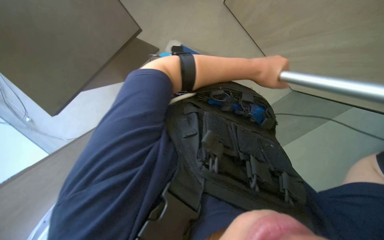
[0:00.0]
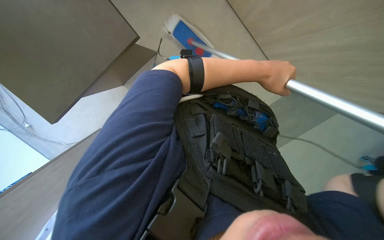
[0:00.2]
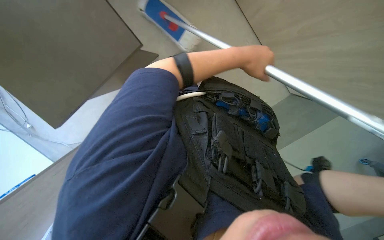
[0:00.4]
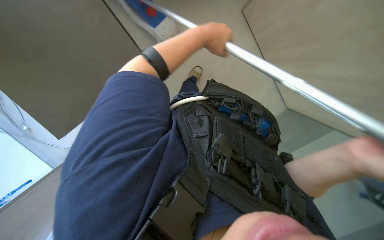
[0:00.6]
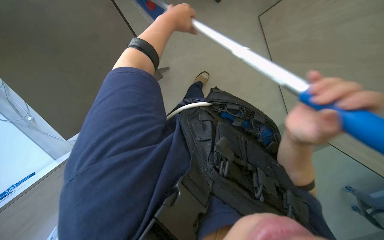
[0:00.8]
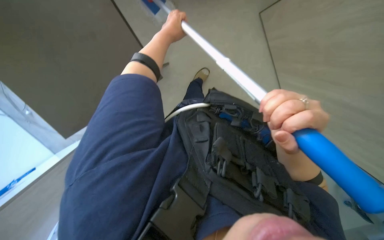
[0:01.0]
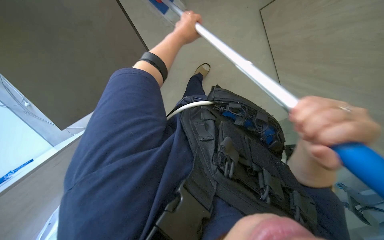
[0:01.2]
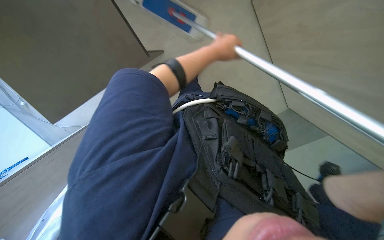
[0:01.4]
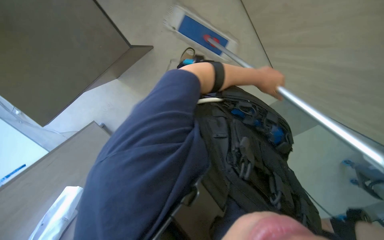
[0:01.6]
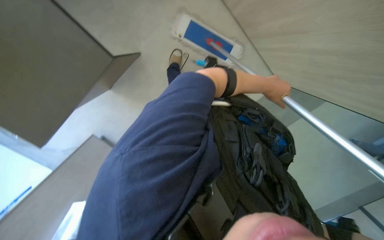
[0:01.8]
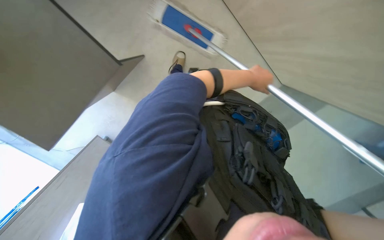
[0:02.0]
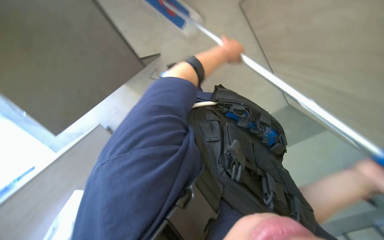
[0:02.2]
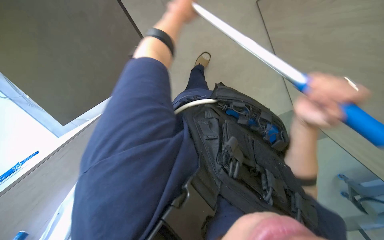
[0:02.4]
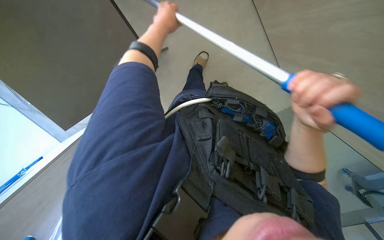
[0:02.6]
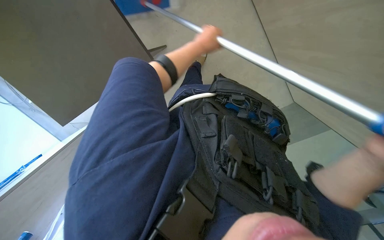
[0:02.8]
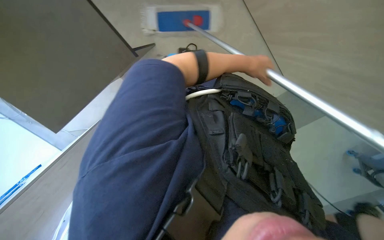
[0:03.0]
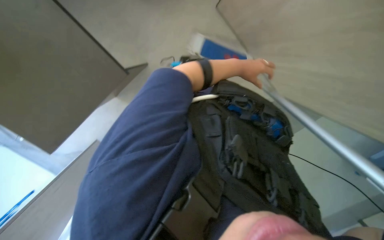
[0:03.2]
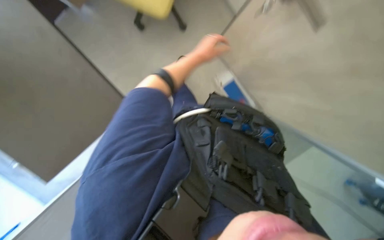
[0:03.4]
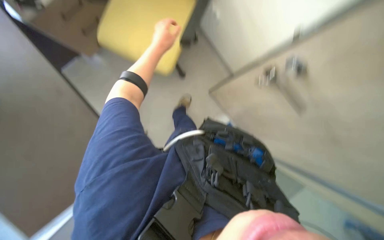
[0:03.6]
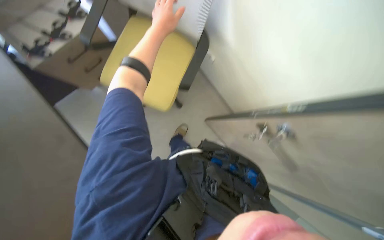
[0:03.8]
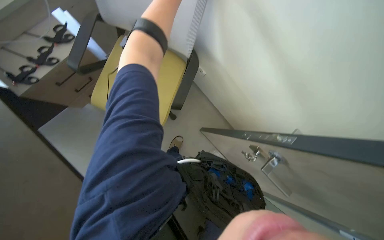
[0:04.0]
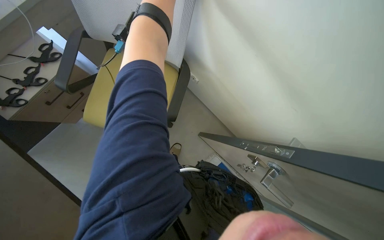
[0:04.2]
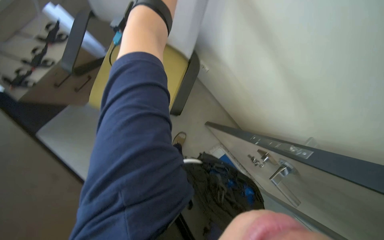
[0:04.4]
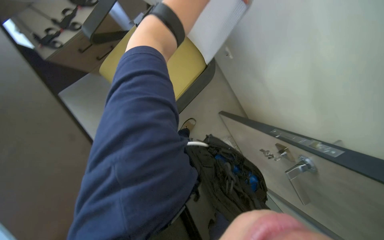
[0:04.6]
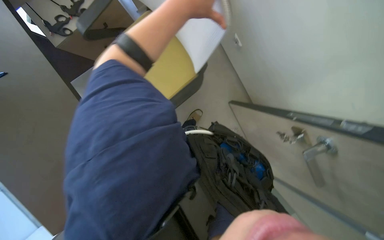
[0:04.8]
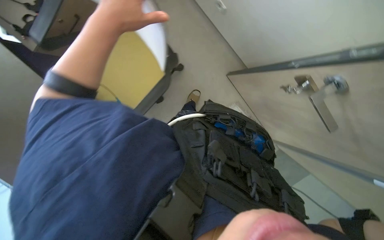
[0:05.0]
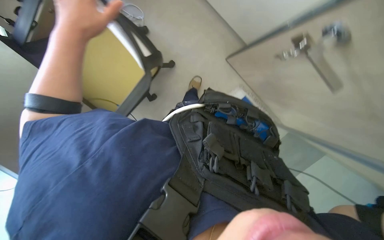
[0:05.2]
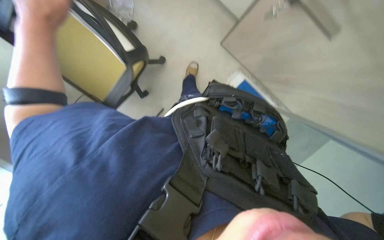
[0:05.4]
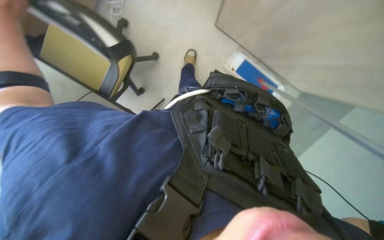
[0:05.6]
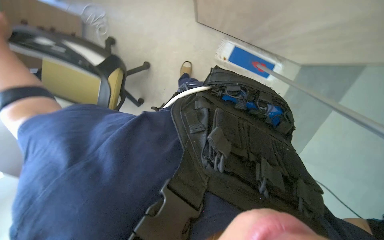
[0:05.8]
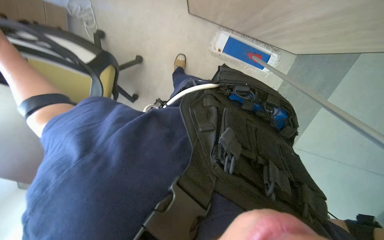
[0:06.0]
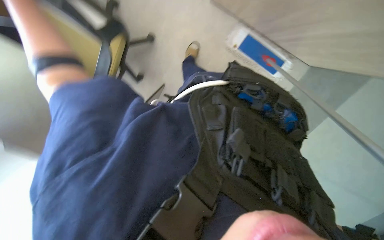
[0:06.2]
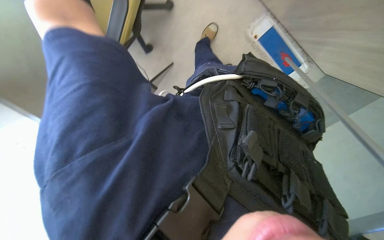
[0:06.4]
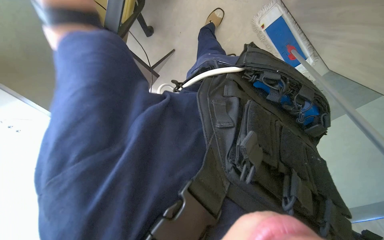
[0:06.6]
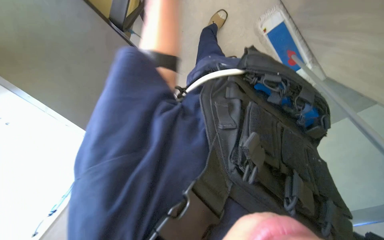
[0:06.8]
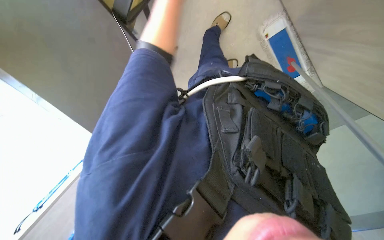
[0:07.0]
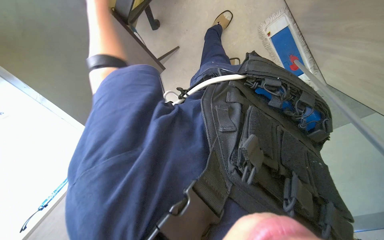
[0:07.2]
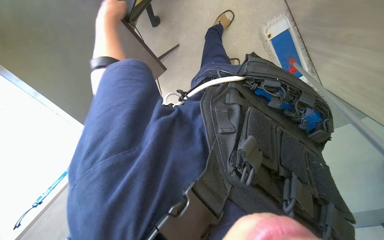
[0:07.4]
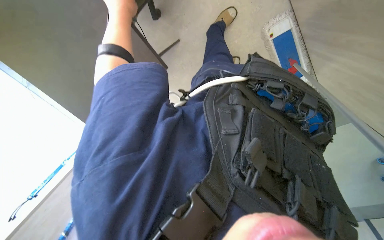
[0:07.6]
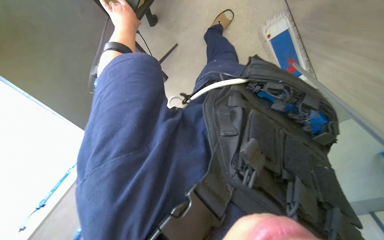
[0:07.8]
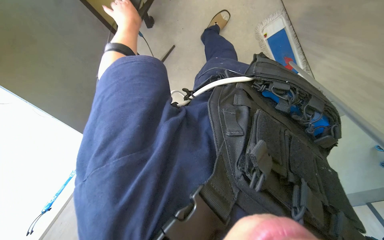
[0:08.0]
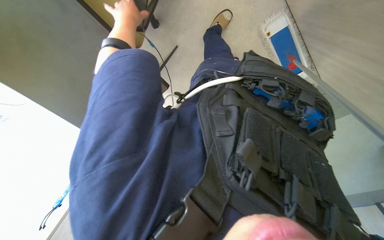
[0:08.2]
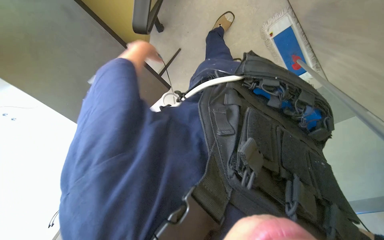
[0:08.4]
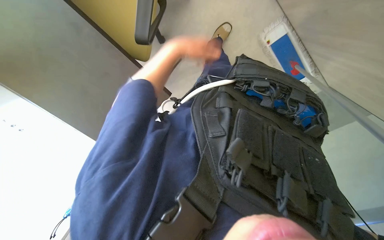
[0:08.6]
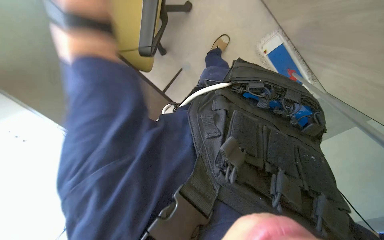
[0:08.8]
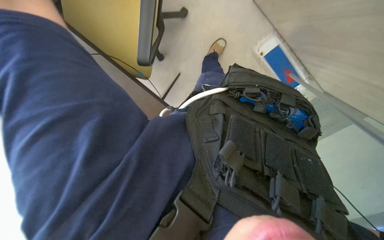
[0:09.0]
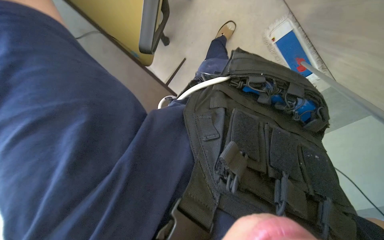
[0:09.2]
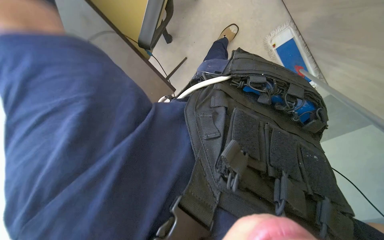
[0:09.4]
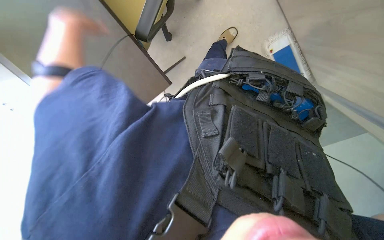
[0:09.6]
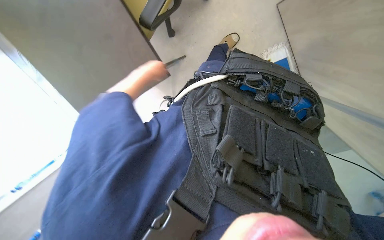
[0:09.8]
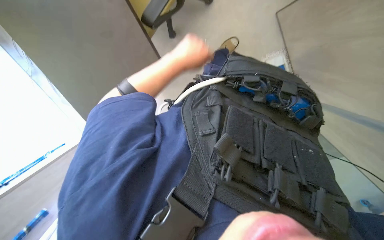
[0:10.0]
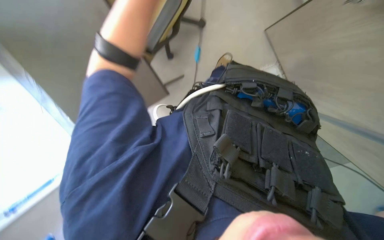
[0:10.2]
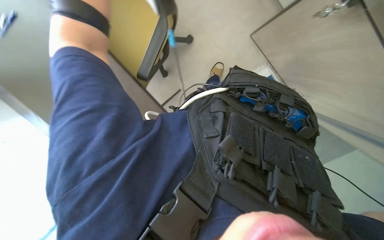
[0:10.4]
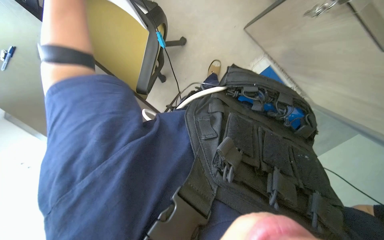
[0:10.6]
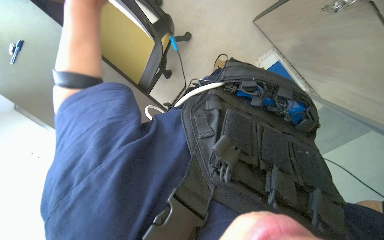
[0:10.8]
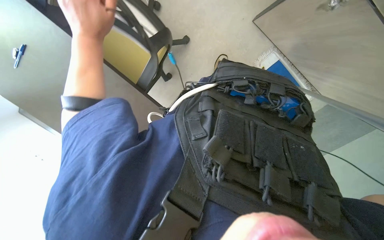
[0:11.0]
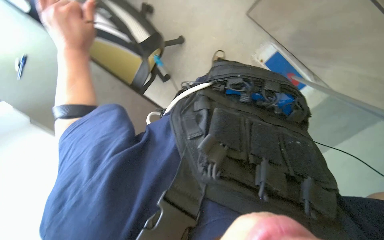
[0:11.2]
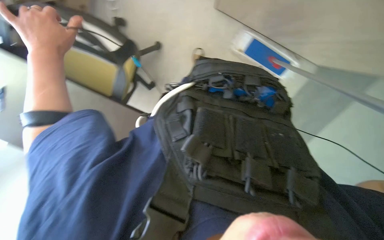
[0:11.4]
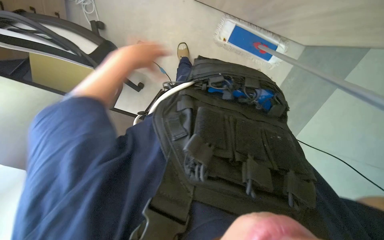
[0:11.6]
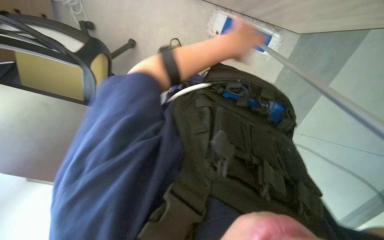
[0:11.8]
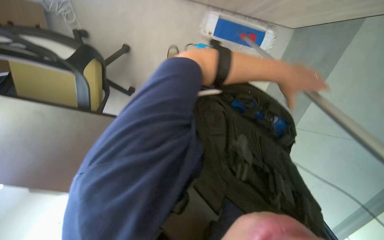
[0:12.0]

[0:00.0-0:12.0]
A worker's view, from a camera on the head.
Job: mopping floor.
The whole recording: Mopping office floor. The worker mops the office floor with a long-handled mop.
0:00.0 to 0:01.6: The left hand goes to the left and returns, roughly 25 cm each way.
0:01.6 to 0:03.0: The left hand goes to the left and returns, about 25 cm each way.
0:03.0 to 0:04.4: The wearer looks about 40 degrees further upward.
0:04.4 to 0:06.0: The view tilts some 25 degrees downward.

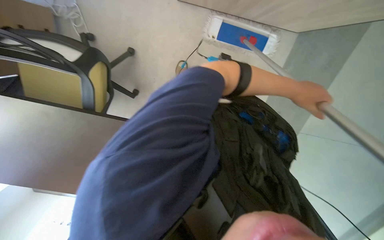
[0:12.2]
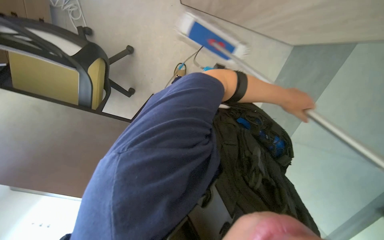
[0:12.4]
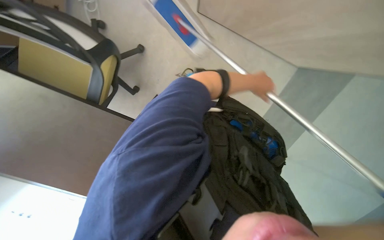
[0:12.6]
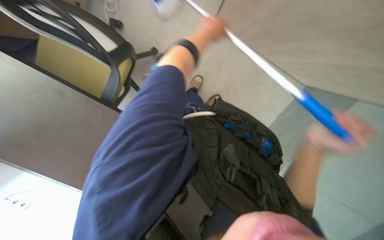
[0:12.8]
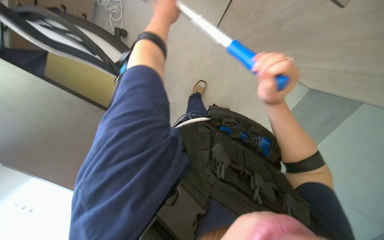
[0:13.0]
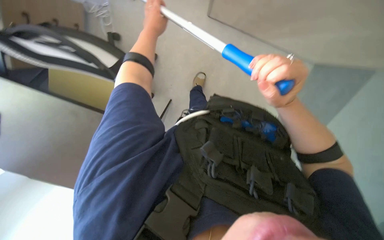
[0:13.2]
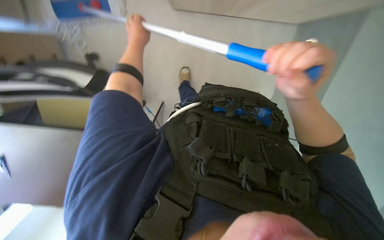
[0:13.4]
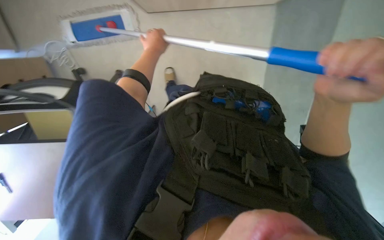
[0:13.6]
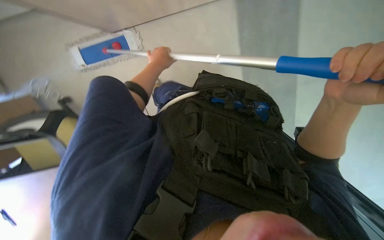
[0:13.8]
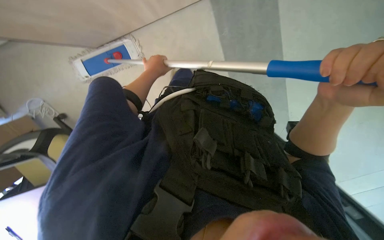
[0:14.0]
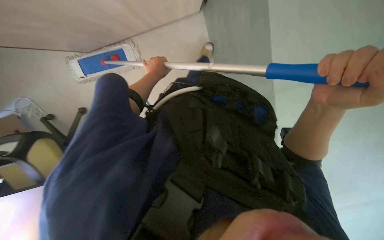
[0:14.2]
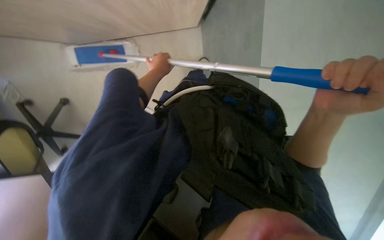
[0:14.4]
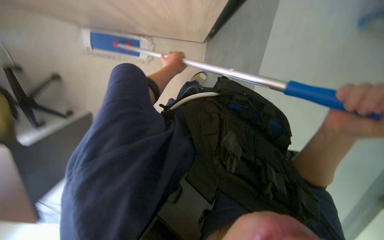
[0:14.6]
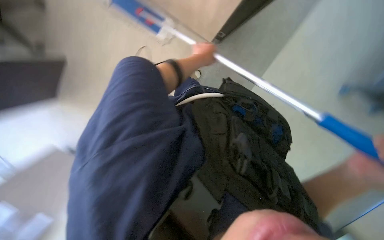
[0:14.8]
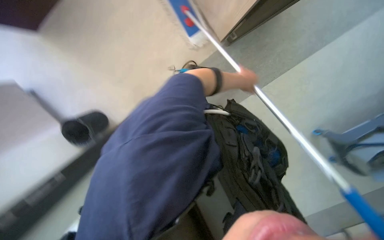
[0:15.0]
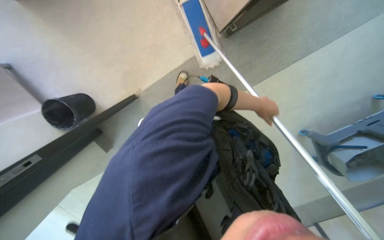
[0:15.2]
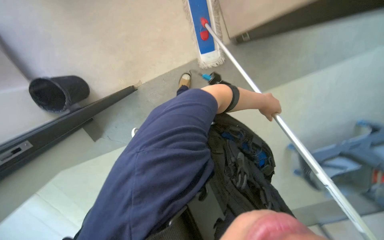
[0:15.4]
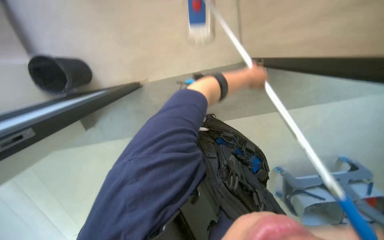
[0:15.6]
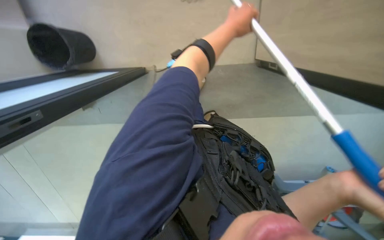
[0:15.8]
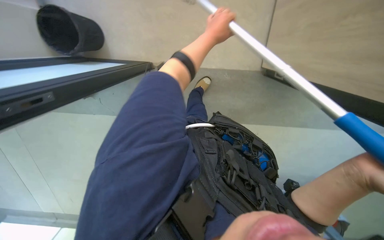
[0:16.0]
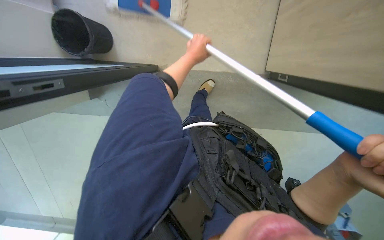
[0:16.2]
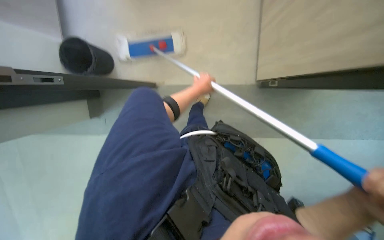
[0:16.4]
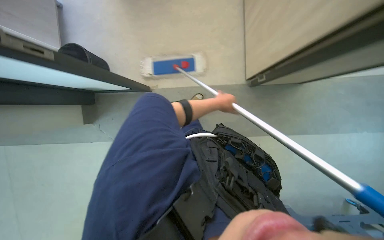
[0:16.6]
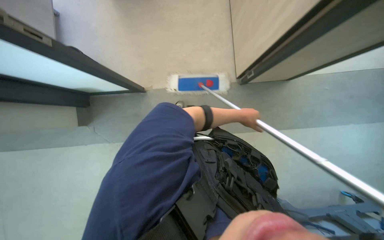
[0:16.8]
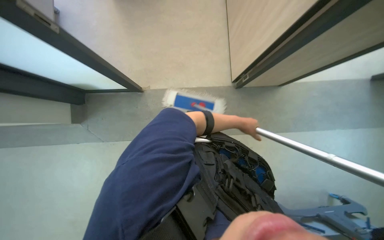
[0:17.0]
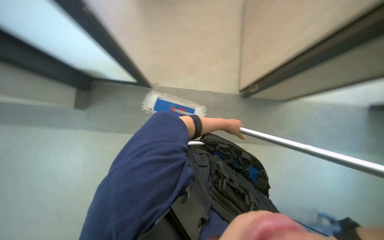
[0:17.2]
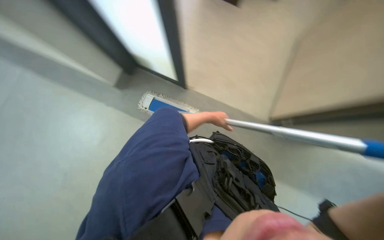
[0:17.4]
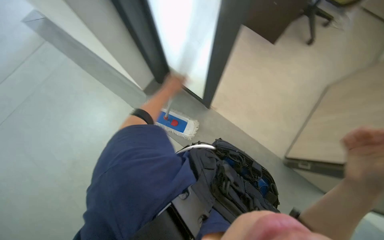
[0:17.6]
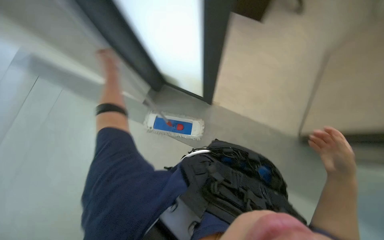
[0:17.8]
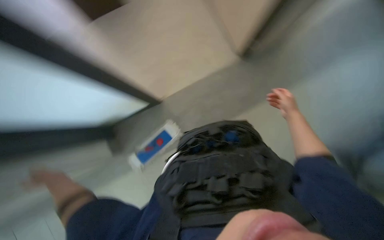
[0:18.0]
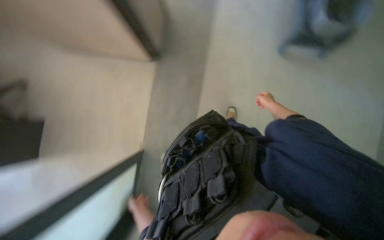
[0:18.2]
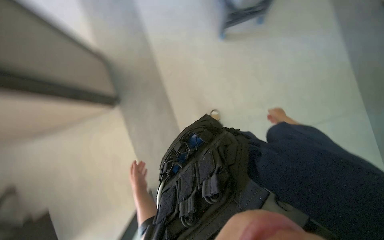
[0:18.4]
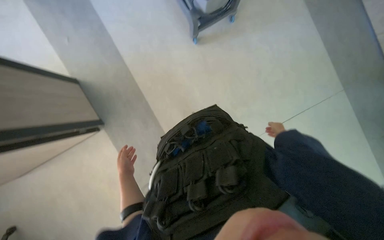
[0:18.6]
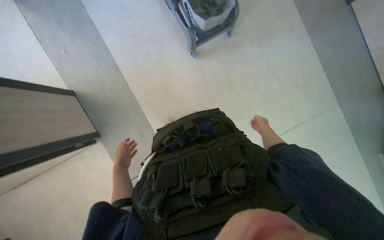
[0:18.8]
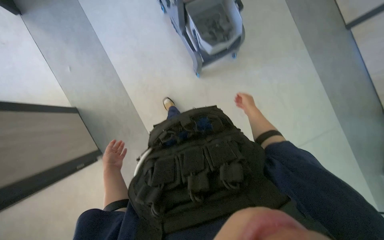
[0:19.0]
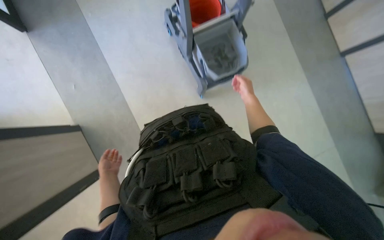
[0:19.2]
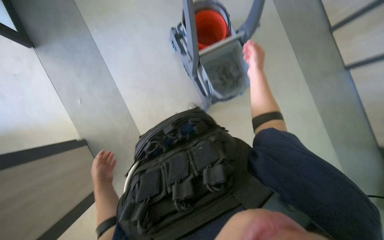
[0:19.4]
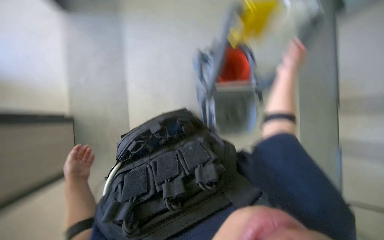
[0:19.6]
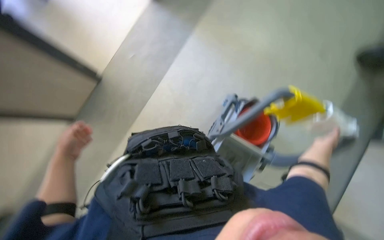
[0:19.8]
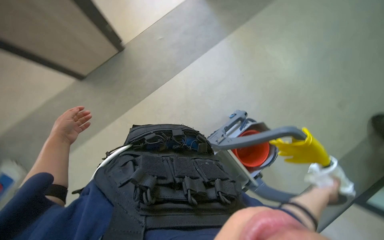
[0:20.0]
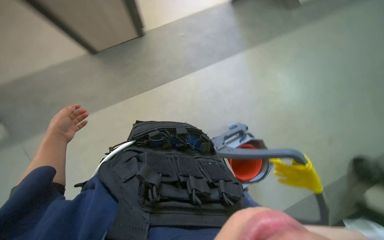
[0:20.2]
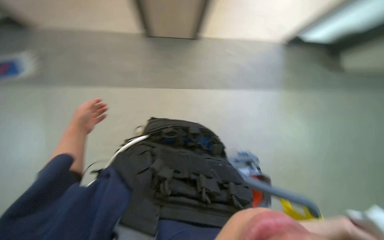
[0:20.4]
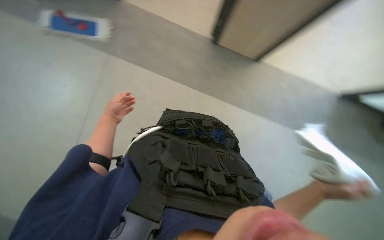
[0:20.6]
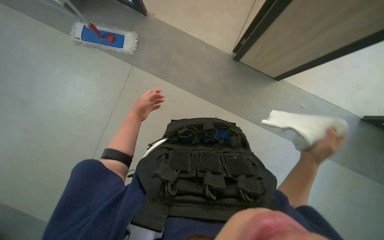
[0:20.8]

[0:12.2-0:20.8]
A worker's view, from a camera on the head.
Job: mopping floor.
The whole recording: Mopping office floor. The worker mops the office floor with a long-handled mop.
0:12.2 to 0:13.6: The left hand shifts some 50 cm to the left and up the picture.
0:13.6 to 0:15.0: The left hand moves to the right, about 20 cm.
0:15.0 to 0:16.6: The left hand moves approximately 30 cm to the left and comes back.
0:16.6 to 0:18.0: The scene turns about 25 degrees counterclockwise in the picture.
0:18.0 to 0:19.4: The view tilts some 20 degrees upward.
0:19.4 to 0:20.8: The wearer's head swings about 45 degrees to the left.
